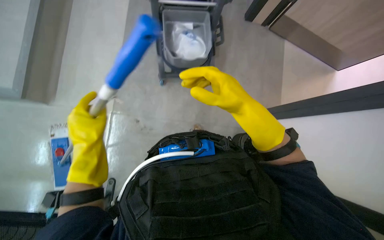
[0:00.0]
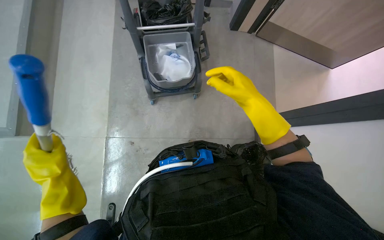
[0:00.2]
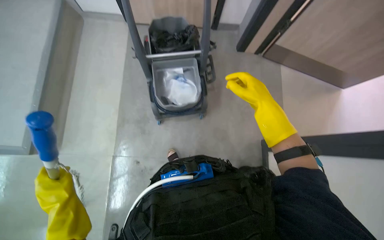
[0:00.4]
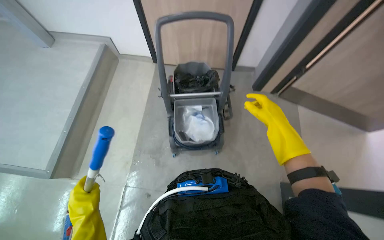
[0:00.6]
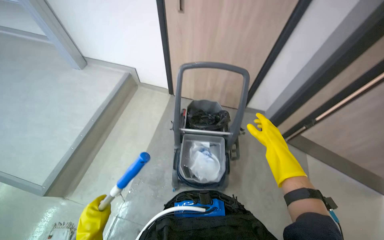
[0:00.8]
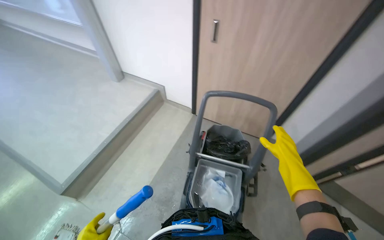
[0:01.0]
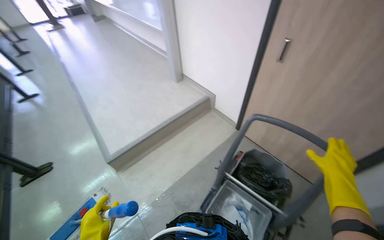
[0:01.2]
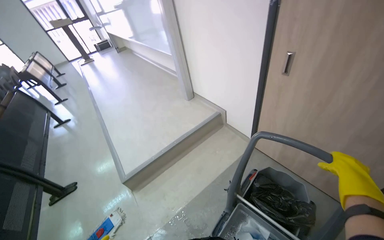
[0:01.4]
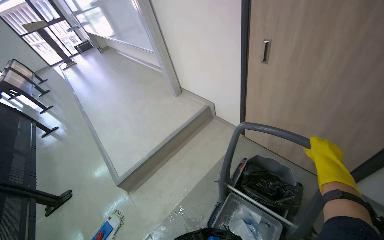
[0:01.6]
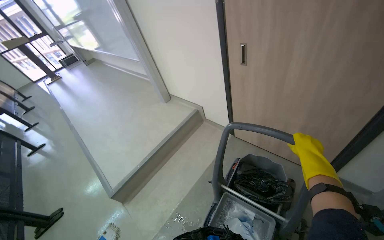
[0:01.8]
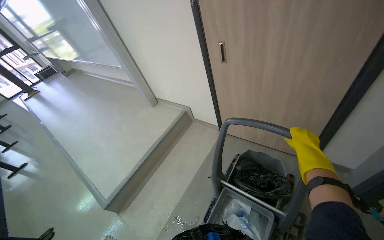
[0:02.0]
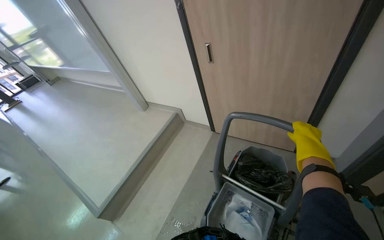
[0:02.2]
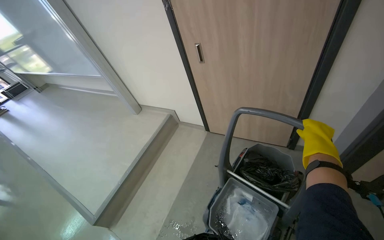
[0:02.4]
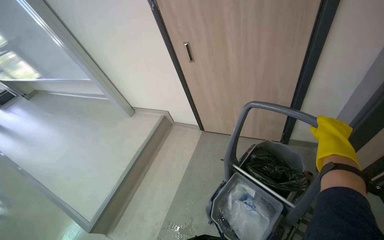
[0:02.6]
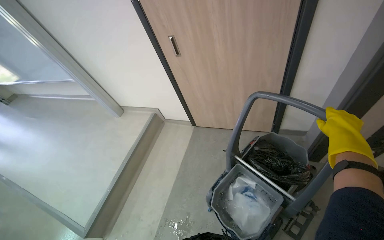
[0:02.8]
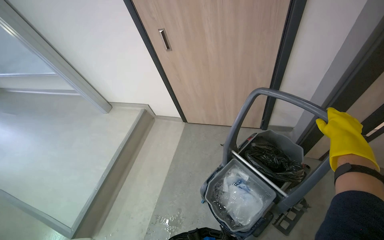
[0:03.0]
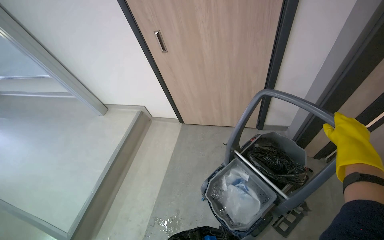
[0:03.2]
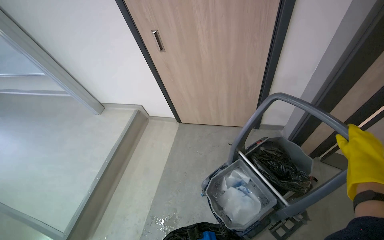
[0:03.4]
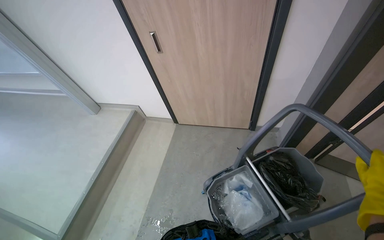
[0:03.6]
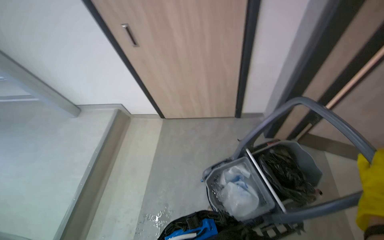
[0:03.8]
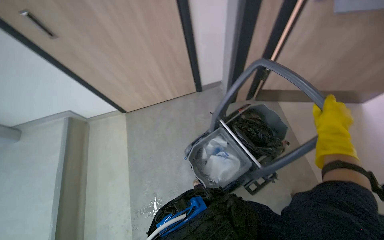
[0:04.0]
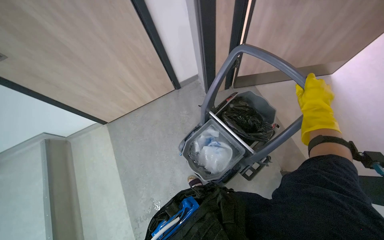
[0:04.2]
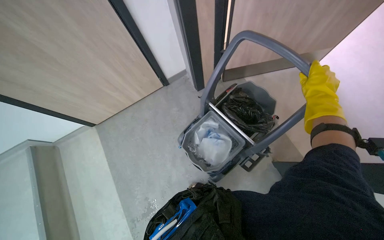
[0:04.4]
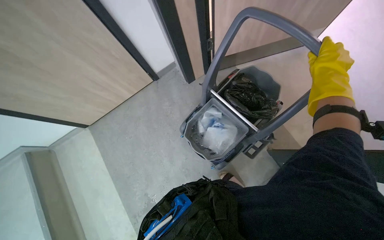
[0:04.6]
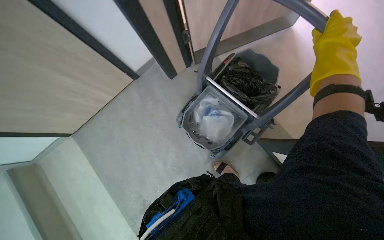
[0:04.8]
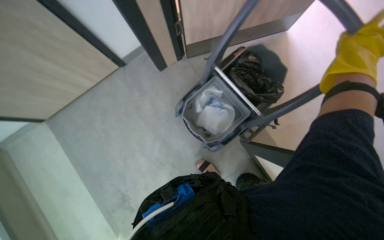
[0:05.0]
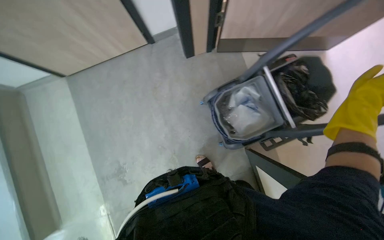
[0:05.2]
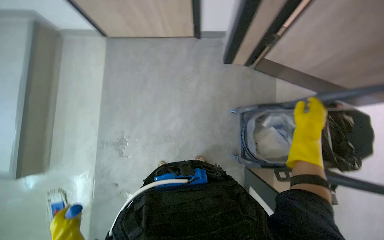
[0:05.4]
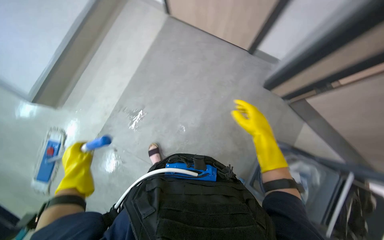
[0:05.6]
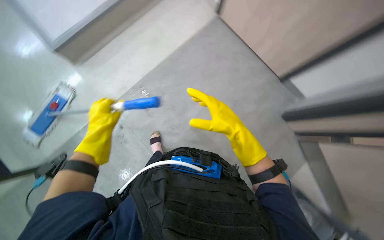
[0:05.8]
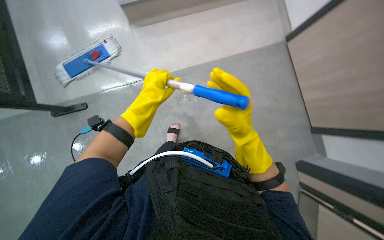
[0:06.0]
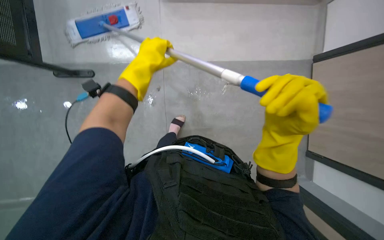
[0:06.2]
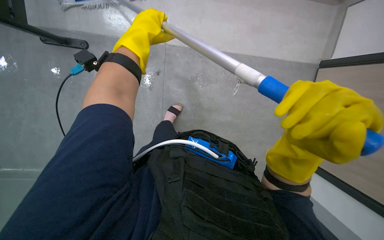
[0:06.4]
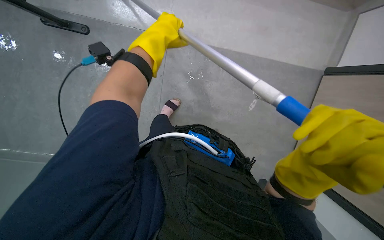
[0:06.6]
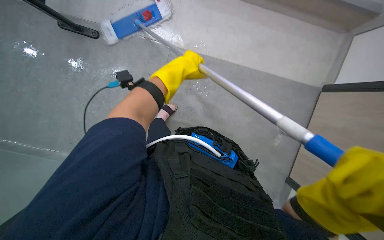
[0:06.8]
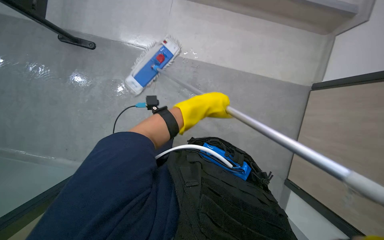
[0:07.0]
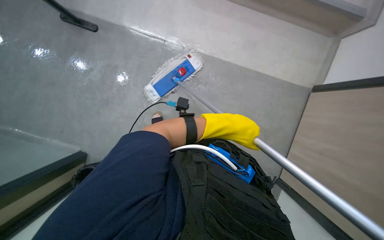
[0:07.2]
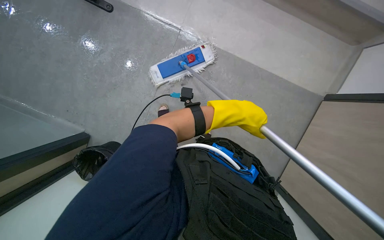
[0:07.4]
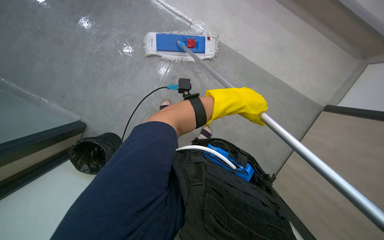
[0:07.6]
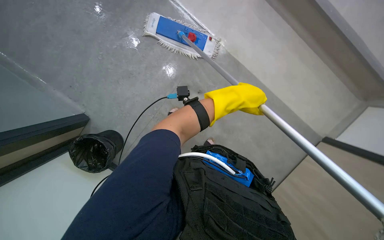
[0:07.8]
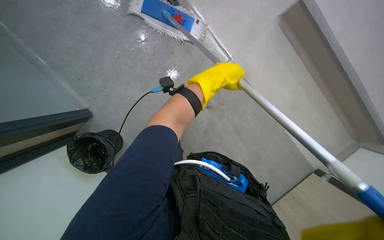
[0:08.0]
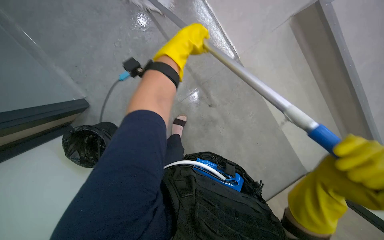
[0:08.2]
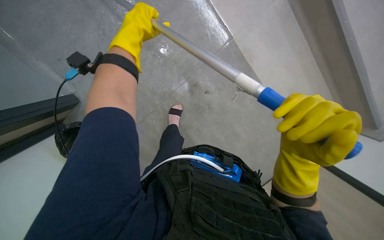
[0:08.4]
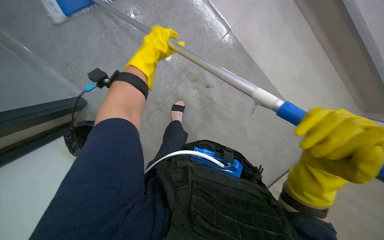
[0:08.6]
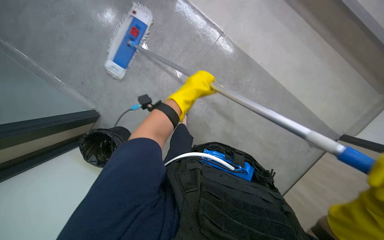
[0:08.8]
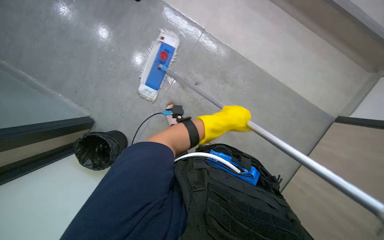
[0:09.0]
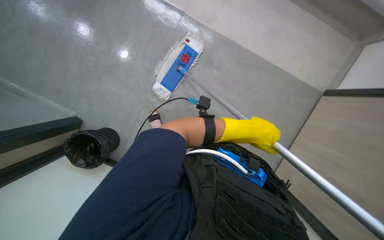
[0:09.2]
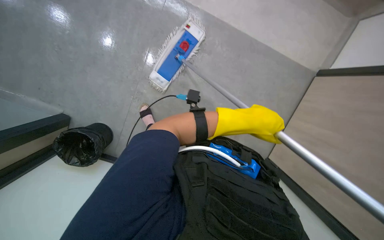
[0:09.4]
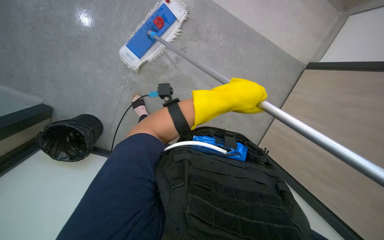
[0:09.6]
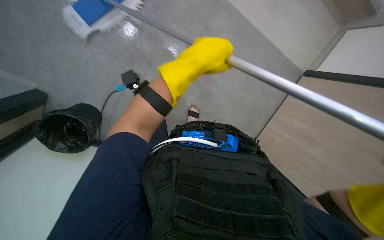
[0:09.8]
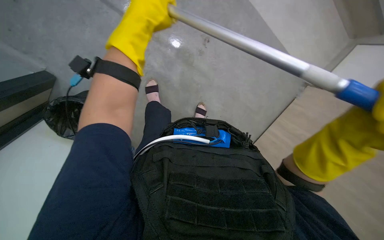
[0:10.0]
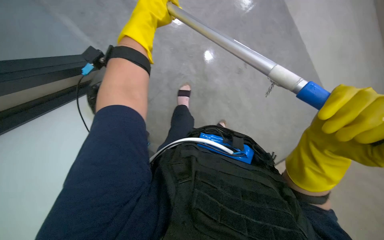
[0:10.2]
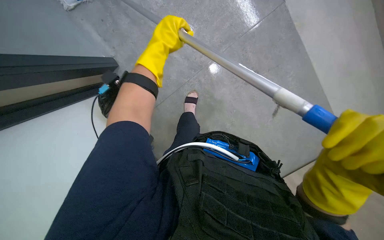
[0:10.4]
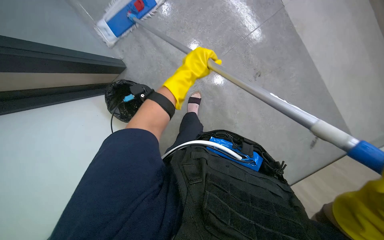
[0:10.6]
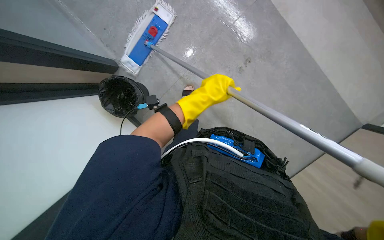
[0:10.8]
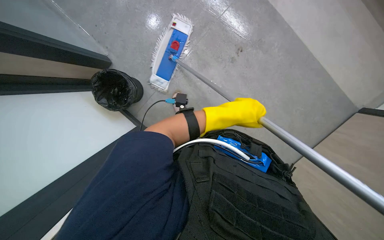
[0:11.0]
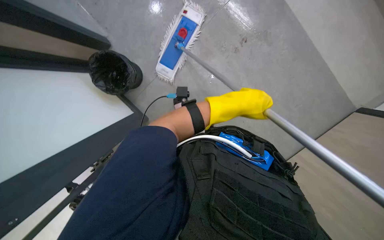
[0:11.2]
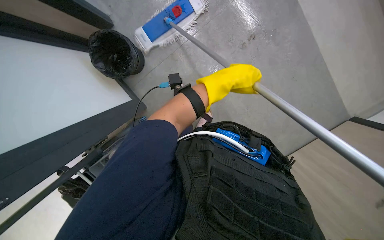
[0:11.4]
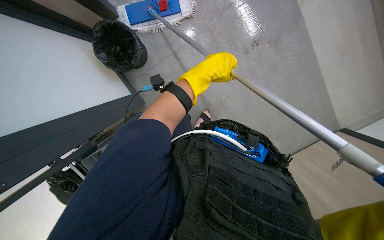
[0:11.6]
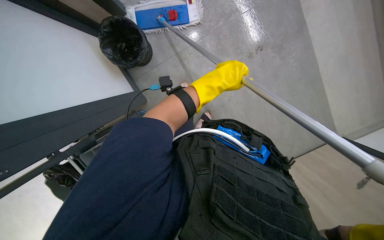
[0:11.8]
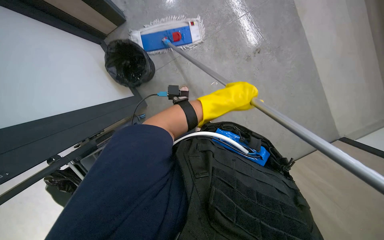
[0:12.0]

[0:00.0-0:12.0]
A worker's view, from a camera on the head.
Job: mopping floor.
The whole recording: Mopping floor with flat mop. The worker mops the floor with a flat mop, periodically cleaning the mop head in a bucket.
0:00.0 to 0:01.6: The wearer's head swings some 50 degrees to the left. The view tips upward by approximately 50 degrees.
0:01.6 to 0:03.0: The head rotates approximately 30 degrees to the right. The right hand goes some 15 cm nearer to the camera.
0:03.0 to 0:04.4: The head rotates about 40 degrees to the right. The wearer looks about 15 degrees further downward.
0:04.4 to 0:06.0: The scene turns roughly 65 degrees clockwise in the picture.
0:06.0 to 0:07.6: The scene rotates clockwise by roughly 40 degrees.
0:07.6 to 0:09.0: The left hand moves down the picture, some 10 cm, and travels to the left and back again, about 20 cm each way.
0:09.0 to 0:10.4: The left hand travels to the left and up the picture by about 30 cm.
0:10.4 to 0:12.0: The left hand moves down the picture and to the right, approximately 20 cm.

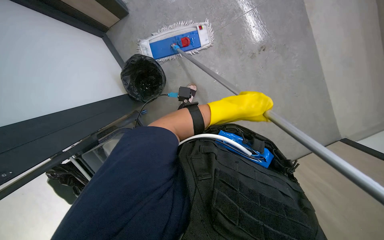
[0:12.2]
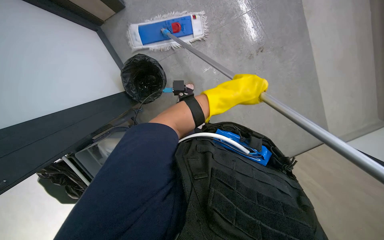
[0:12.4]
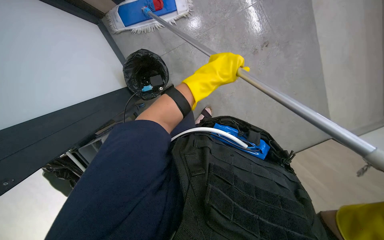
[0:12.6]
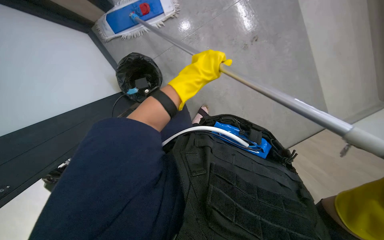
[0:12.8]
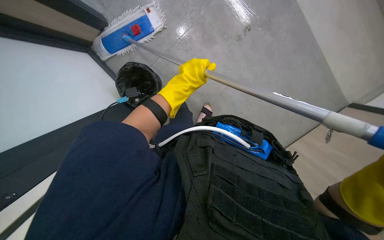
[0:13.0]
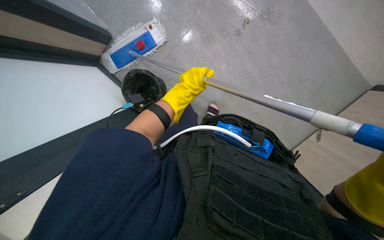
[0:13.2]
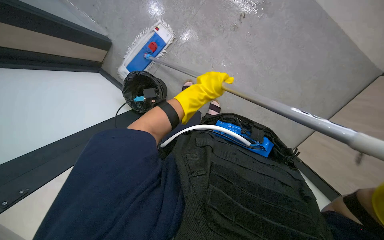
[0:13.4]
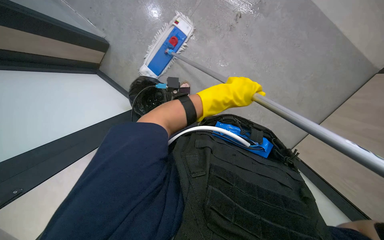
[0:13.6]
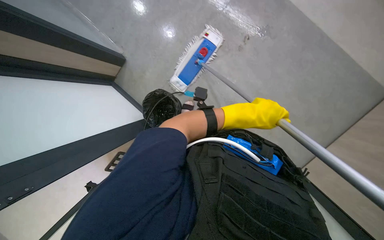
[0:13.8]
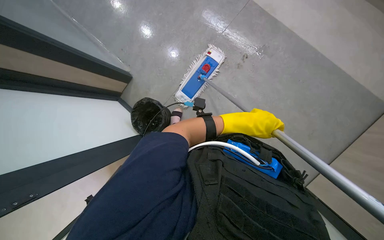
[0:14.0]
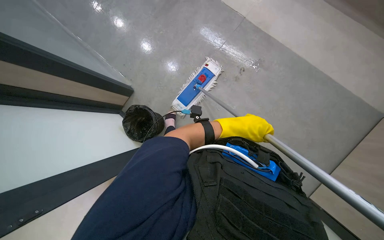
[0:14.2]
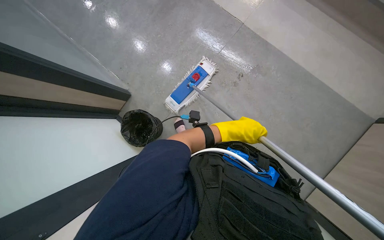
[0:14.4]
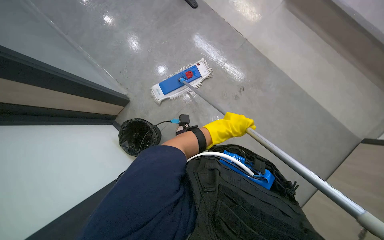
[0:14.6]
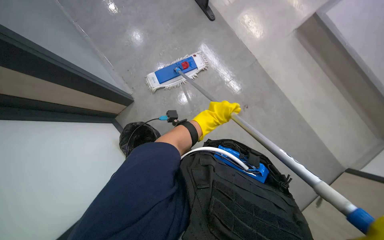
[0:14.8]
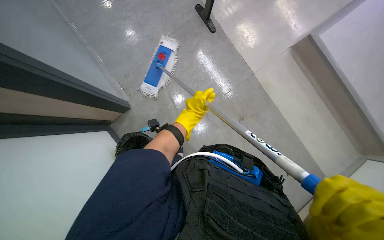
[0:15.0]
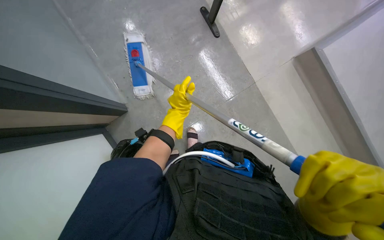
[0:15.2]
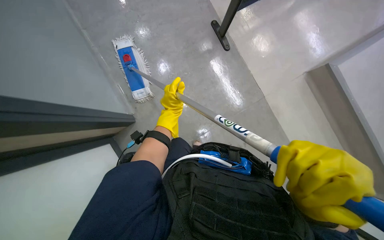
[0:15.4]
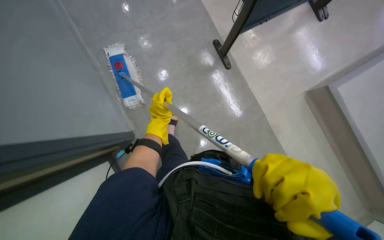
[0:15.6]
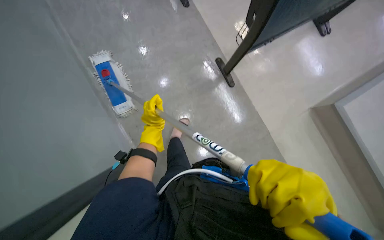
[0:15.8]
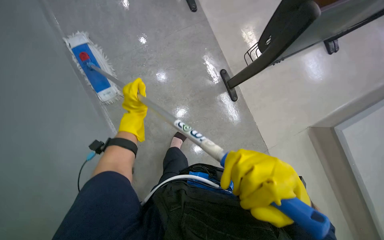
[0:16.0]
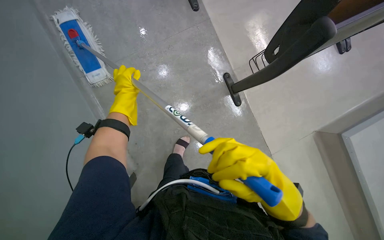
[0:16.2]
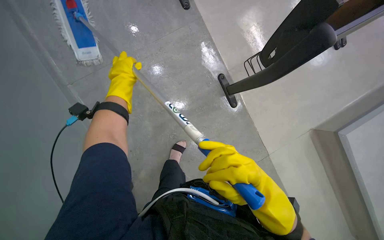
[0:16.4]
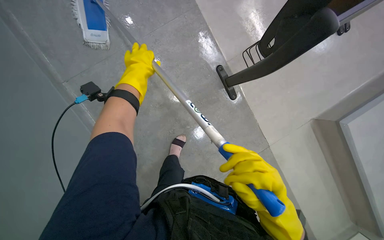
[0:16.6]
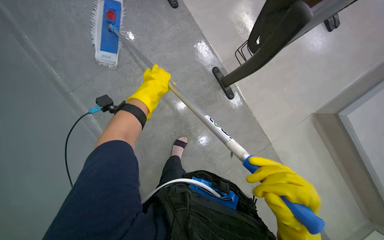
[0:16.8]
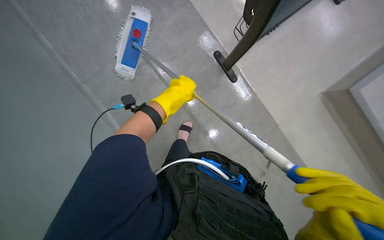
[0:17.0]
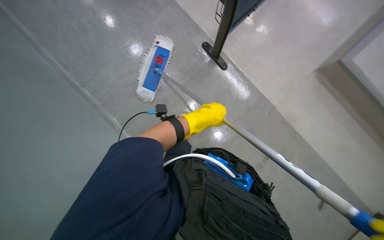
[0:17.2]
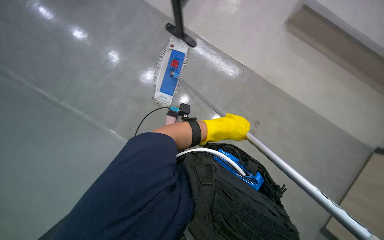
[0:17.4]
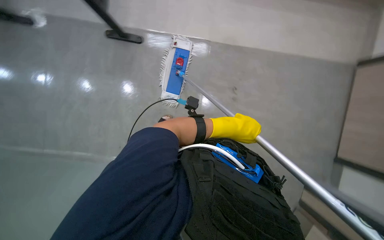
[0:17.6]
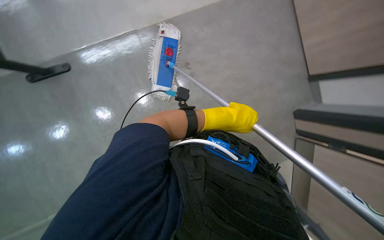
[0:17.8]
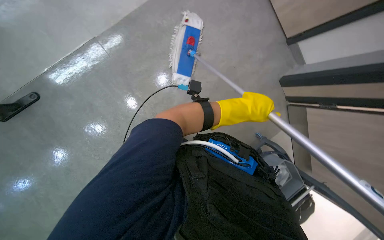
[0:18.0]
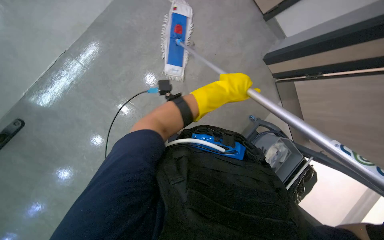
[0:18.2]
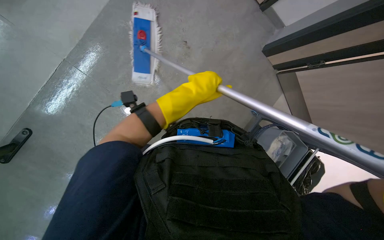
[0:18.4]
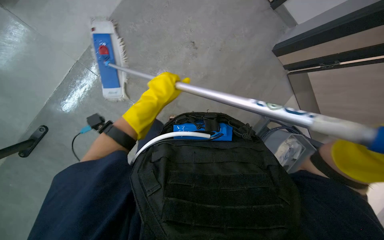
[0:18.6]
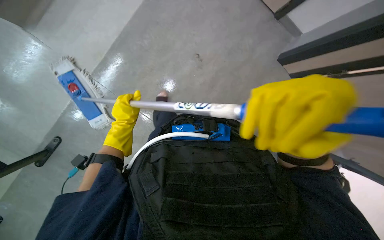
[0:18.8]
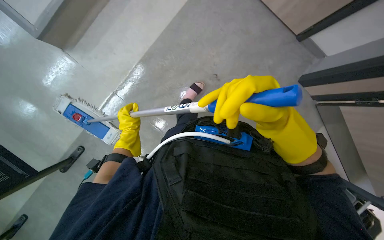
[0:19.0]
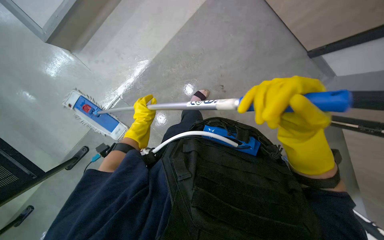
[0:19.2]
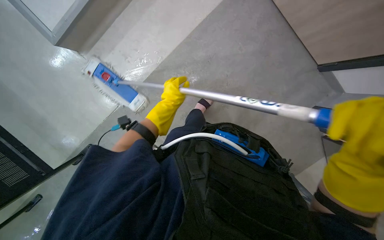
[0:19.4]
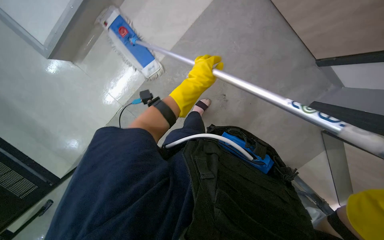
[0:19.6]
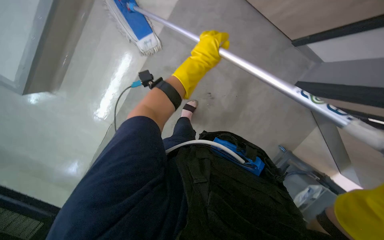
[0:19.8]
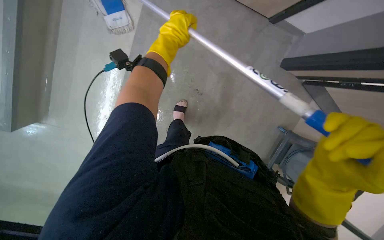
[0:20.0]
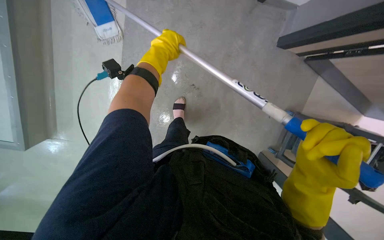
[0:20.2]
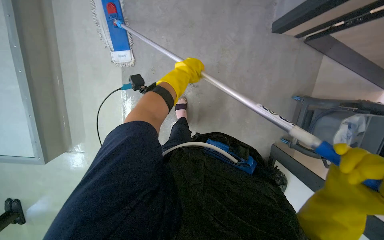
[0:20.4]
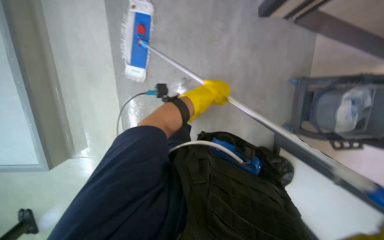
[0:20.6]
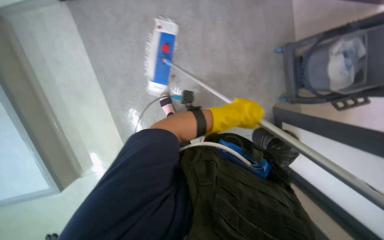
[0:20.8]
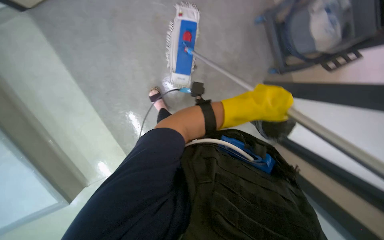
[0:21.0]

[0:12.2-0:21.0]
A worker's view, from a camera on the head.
Job: mopping floor.
The whole recording: Mopping floor with flat mop. The worker mops the floor with a flat mop, periodically cleaning the mop head in a bucket.
0:12.2 to 0:13.6: The left hand travels to the left and back again, some 10 cm each way.
0:13.6 to 0:15.2: The wearer looks some 15 degrees further upward. The left hand goes about 15 cm farther from the camera and to the left.
0:15.2 to 0:16.6: The left hand travels up the picture by roughly 30 cm.
0:16.6 to 0:18.0: The view pans to the left by some 20 degrees. The left hand moves to the right and down the picture, approximately 50 cm.
0:18.0 to 0:19.6: The left hand travels to the left by about 15 cm.
0:19.6 to 0:21.0: The scene turns some 40 degrees counterclockwise in the picture.
